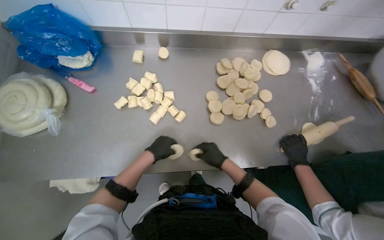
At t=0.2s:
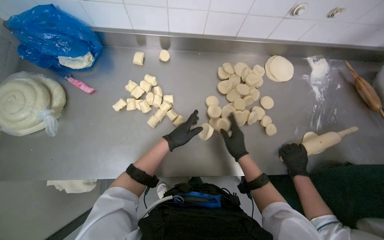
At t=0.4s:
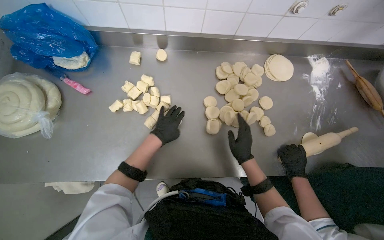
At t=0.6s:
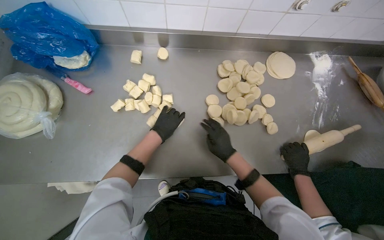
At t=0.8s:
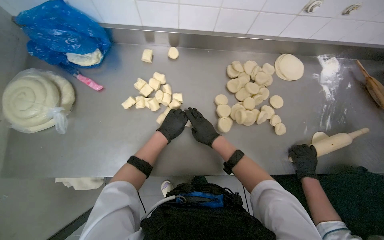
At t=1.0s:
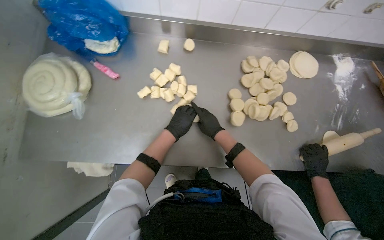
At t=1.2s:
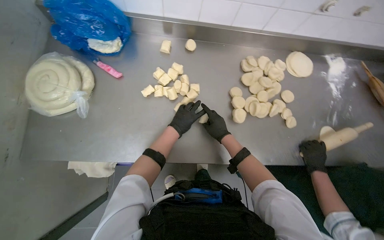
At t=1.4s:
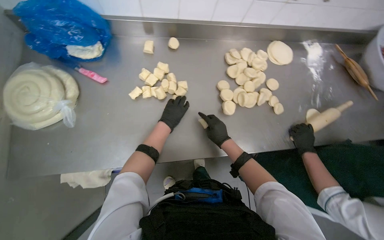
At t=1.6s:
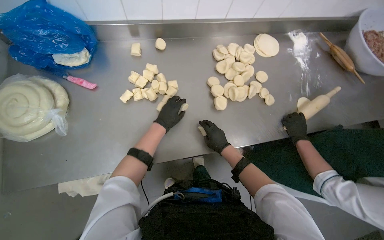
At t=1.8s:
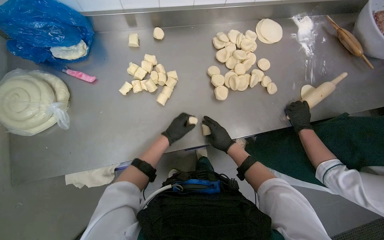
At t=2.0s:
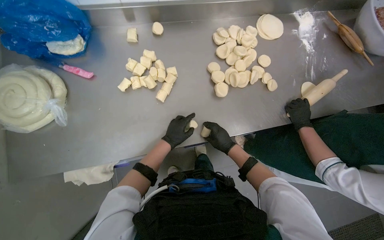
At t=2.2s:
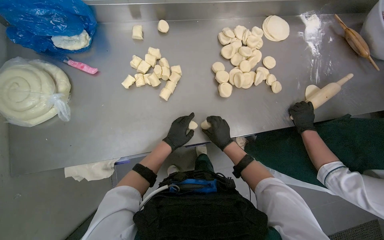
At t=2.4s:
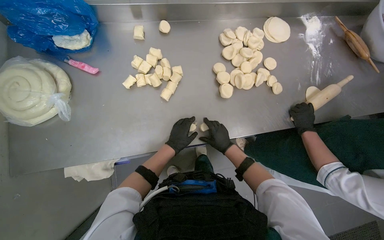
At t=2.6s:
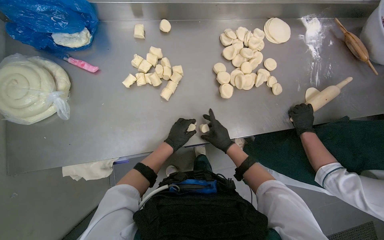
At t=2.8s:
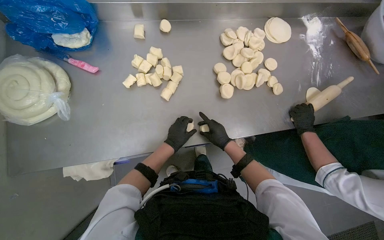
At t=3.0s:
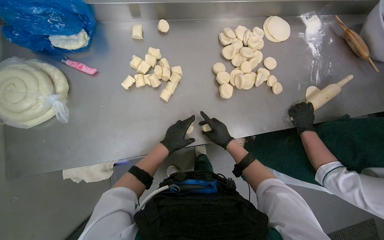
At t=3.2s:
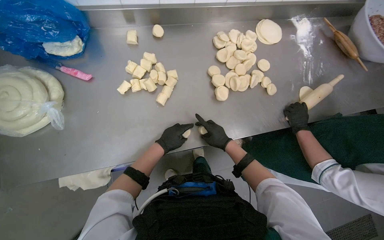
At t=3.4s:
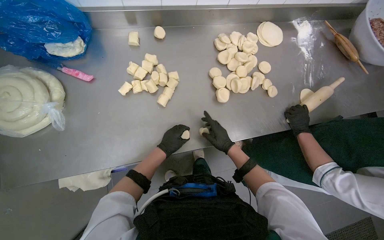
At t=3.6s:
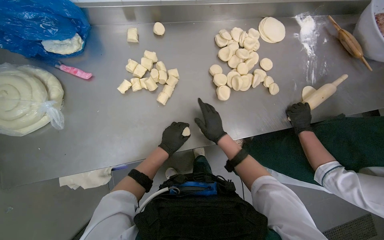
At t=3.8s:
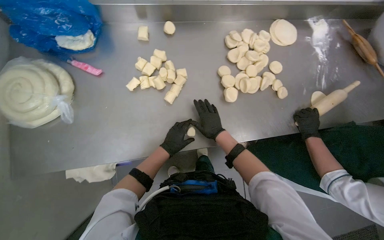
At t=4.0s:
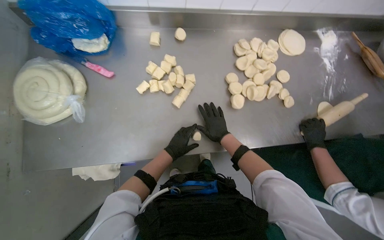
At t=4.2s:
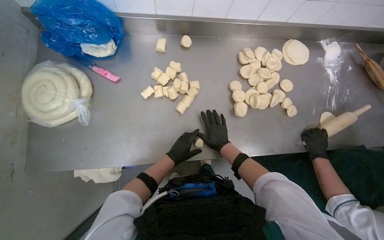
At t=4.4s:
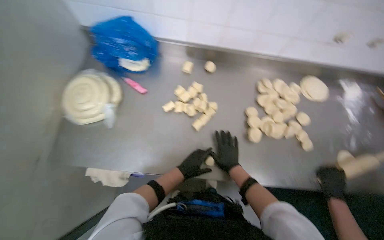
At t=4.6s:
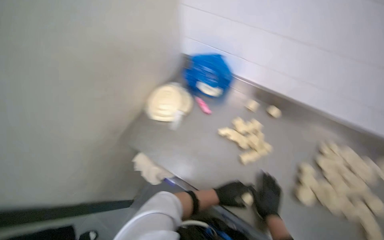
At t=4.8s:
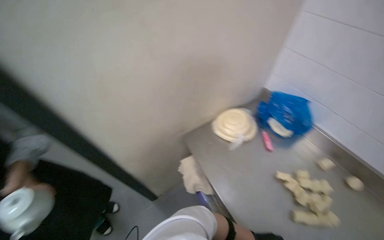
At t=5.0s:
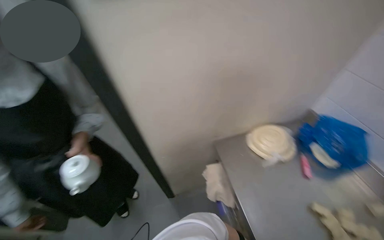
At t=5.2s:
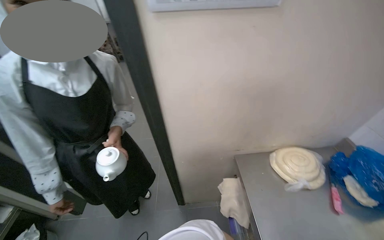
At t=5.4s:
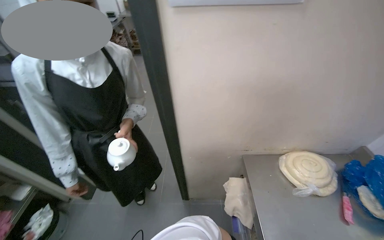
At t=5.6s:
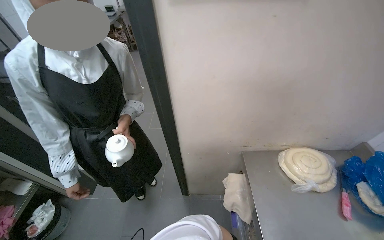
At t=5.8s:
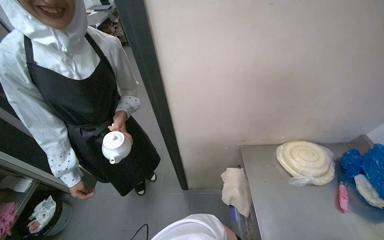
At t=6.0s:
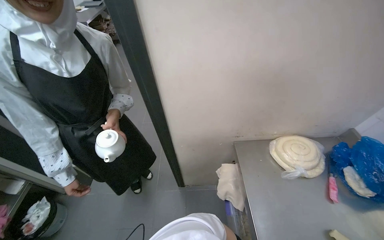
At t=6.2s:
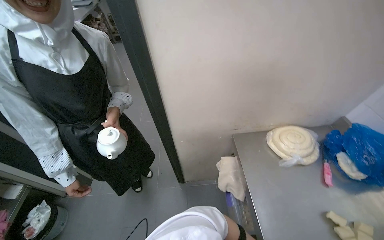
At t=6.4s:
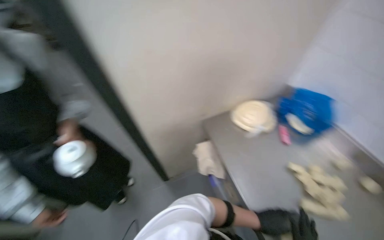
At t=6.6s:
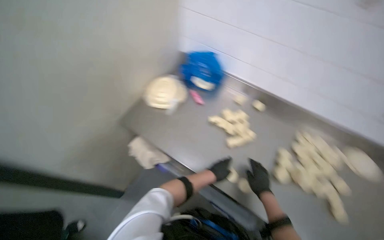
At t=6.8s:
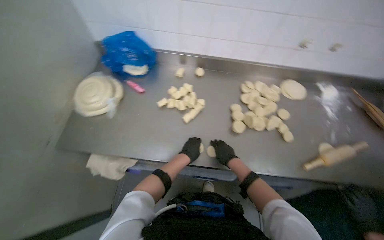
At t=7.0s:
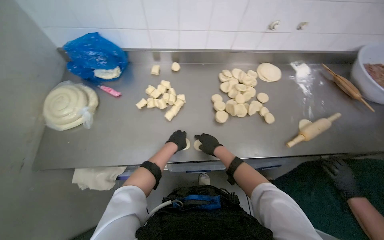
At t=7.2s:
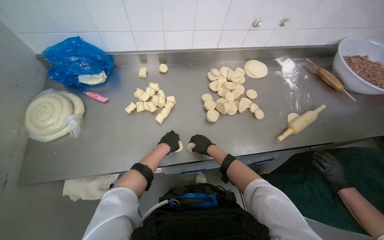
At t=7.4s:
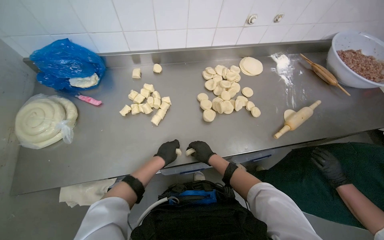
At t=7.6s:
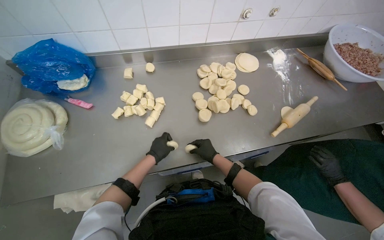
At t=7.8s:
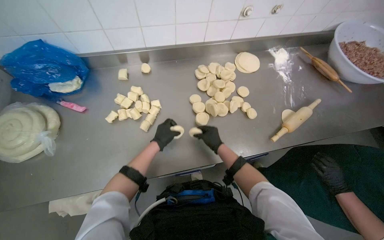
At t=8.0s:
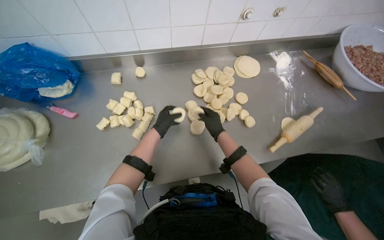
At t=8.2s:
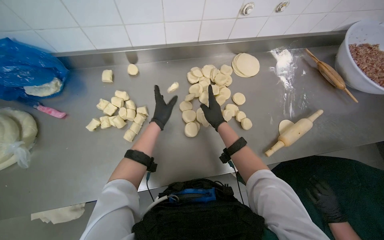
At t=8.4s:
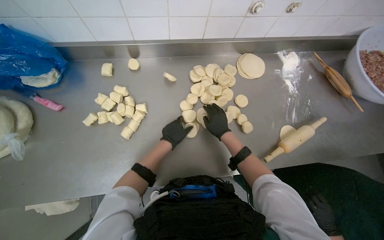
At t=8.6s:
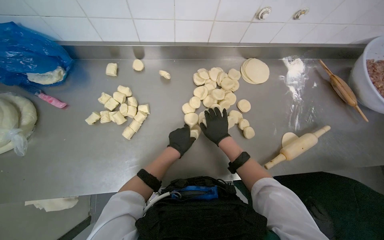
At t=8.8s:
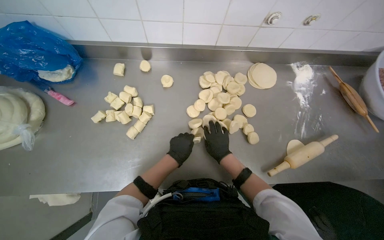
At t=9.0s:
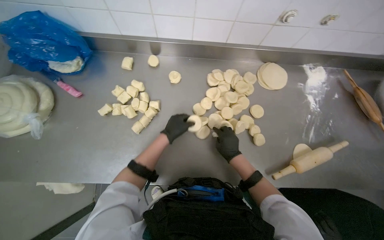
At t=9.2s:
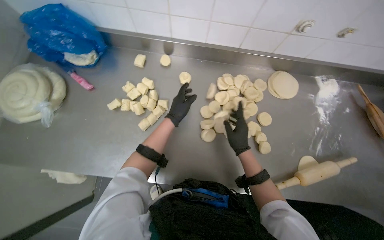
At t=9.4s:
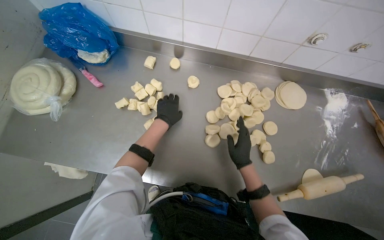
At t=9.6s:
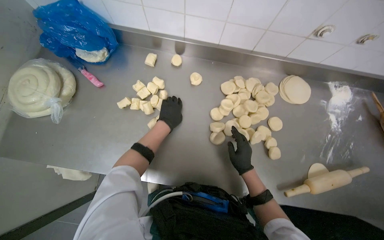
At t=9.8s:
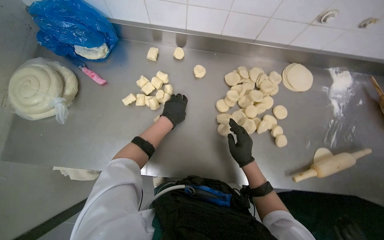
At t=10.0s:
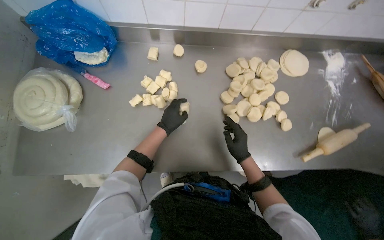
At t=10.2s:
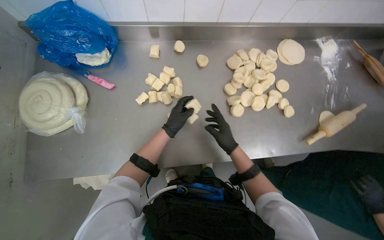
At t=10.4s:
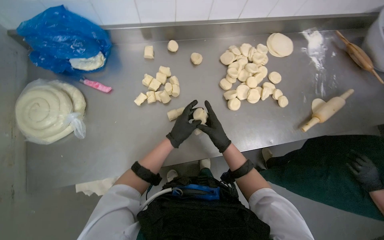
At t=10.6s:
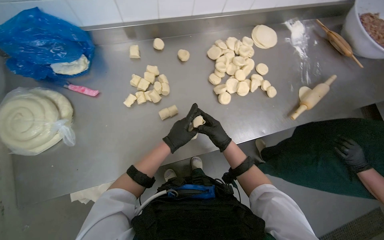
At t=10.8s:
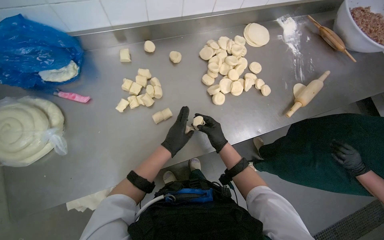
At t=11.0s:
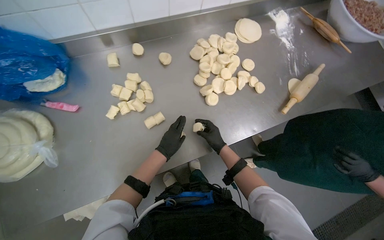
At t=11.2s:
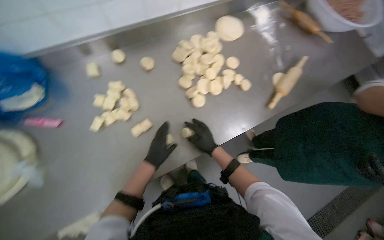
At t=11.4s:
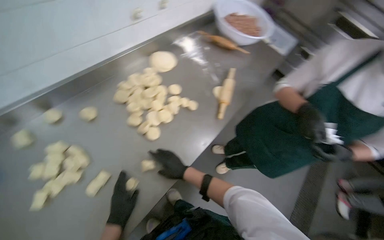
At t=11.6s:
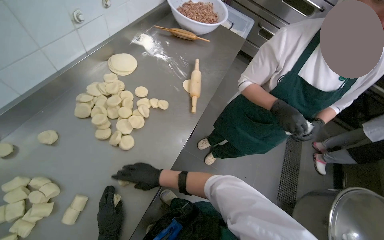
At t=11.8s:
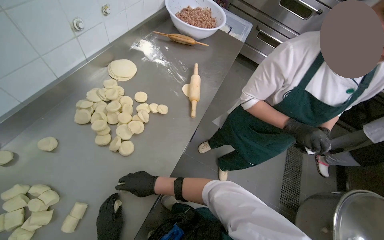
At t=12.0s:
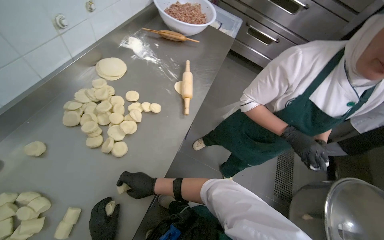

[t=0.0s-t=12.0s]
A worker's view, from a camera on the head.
Job: preparing food.
The whole recording: Shaping dough balls. The worker shapes small pieces of dough into balls on the metal table.
t=1.6s to t=3.0s: The left hand heads down the picture, covering some 10 cm.
t=4.4s to t=6.0s: The wearer looks about 80 degrees further to the left. The view tips upward by about 20 degrees.
t=6.0s to t=7.6s: The head rotates about 100 degrees to the right. The view tilts some 20 degrees downward.
t=7.6s to t=9.0s: The right hand heads to the right, covering roughly 10 cm, and travels up the picture and back again, some 20 cm each way. Meanwhile the left hand shifts about 20 cm up the picture and to the right.
t=10.4s to t=12.0s: The wearer's head swings some 55 degrees to the right.

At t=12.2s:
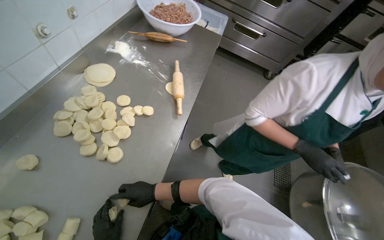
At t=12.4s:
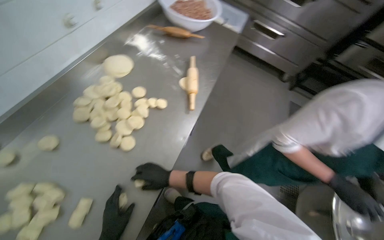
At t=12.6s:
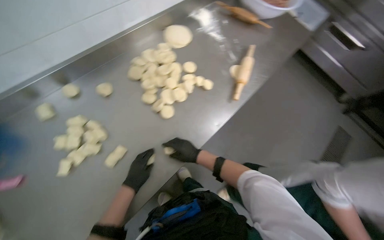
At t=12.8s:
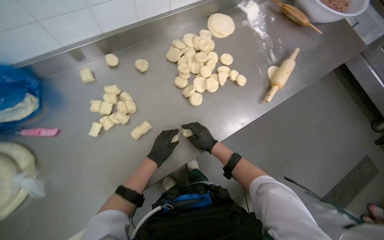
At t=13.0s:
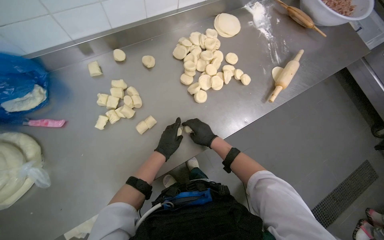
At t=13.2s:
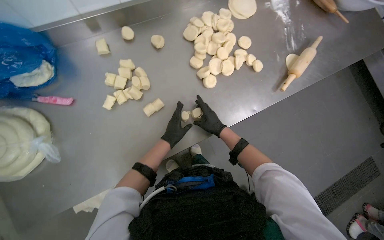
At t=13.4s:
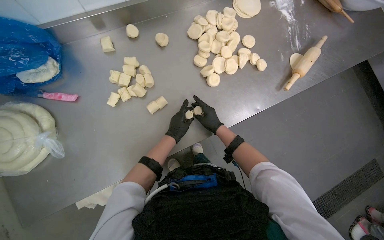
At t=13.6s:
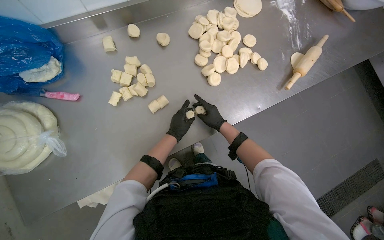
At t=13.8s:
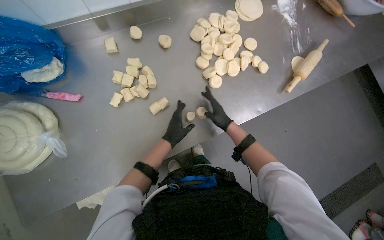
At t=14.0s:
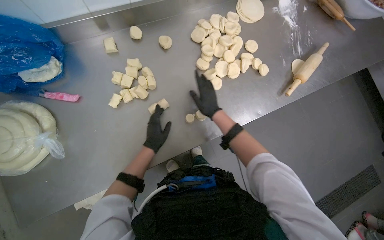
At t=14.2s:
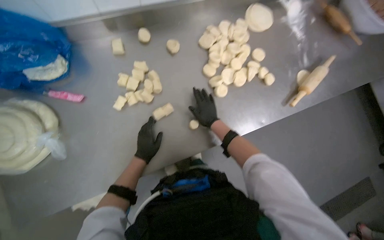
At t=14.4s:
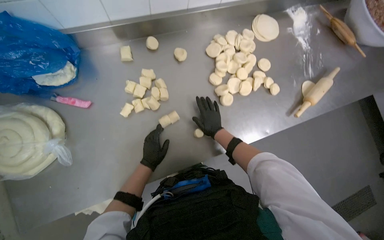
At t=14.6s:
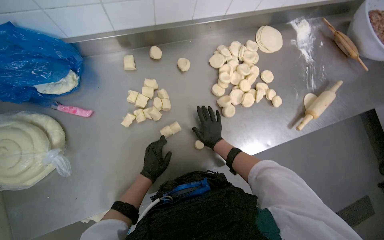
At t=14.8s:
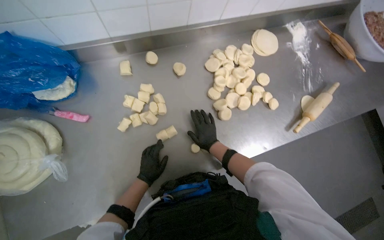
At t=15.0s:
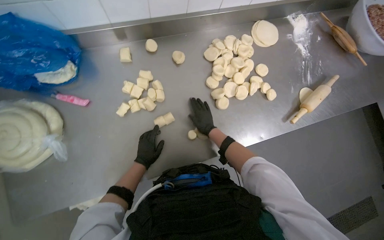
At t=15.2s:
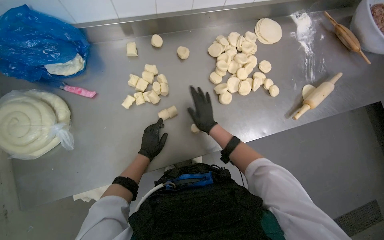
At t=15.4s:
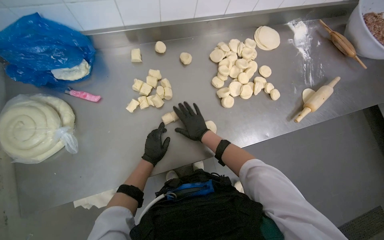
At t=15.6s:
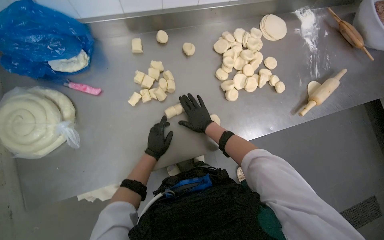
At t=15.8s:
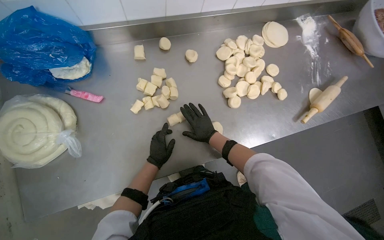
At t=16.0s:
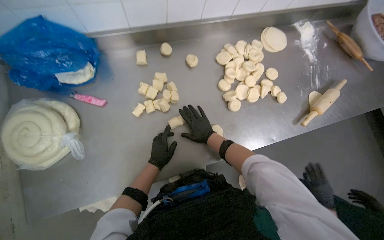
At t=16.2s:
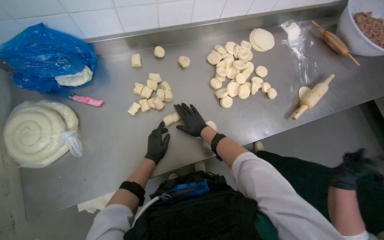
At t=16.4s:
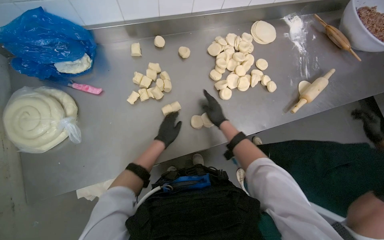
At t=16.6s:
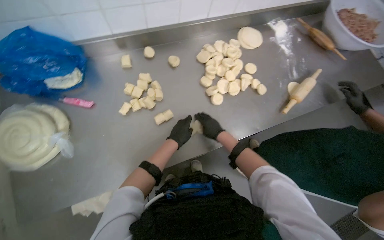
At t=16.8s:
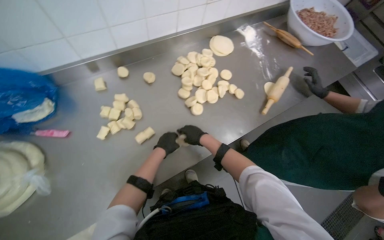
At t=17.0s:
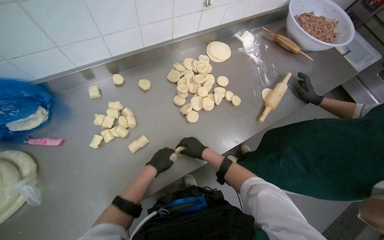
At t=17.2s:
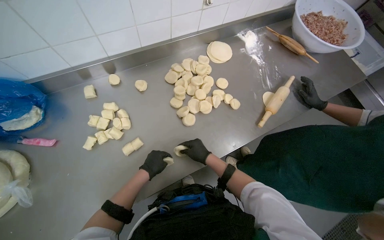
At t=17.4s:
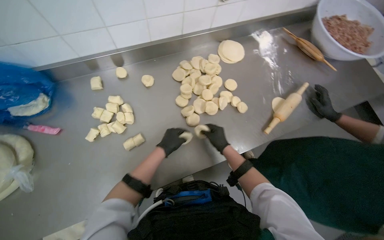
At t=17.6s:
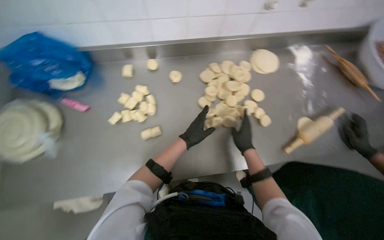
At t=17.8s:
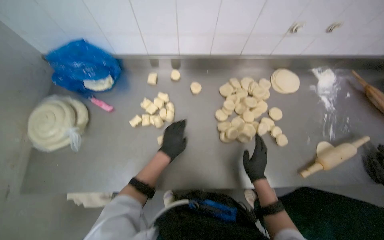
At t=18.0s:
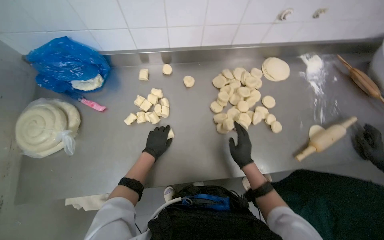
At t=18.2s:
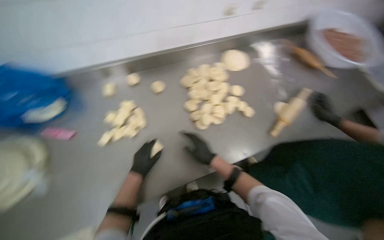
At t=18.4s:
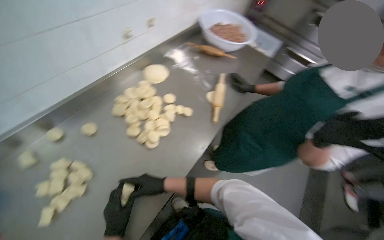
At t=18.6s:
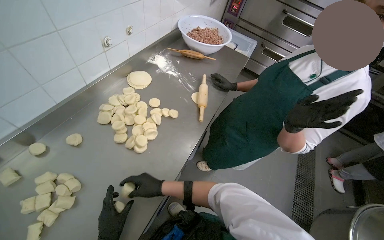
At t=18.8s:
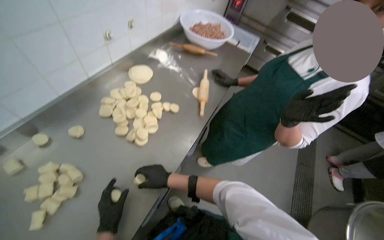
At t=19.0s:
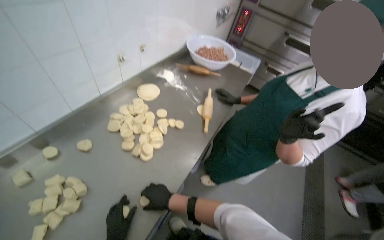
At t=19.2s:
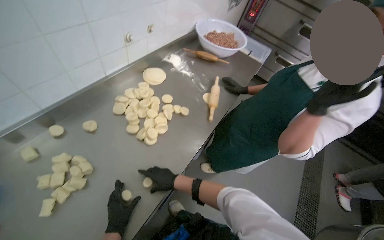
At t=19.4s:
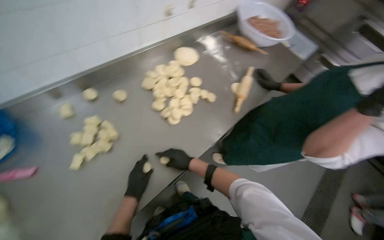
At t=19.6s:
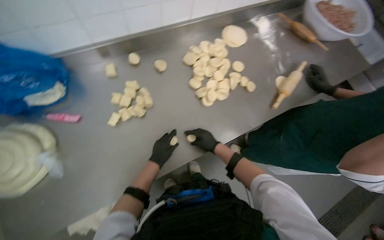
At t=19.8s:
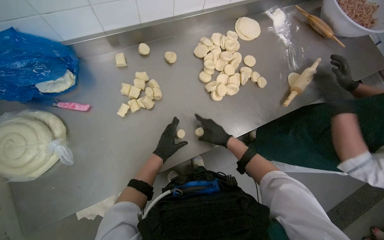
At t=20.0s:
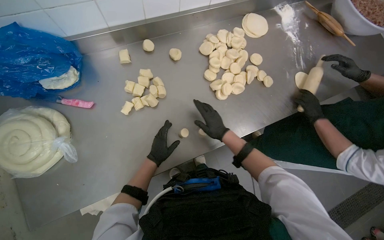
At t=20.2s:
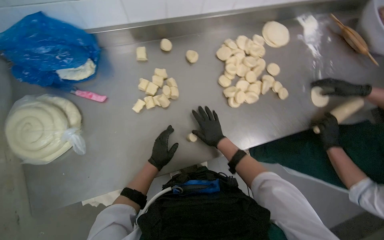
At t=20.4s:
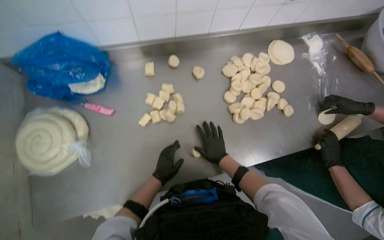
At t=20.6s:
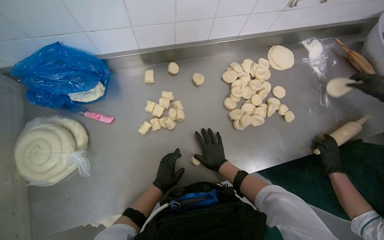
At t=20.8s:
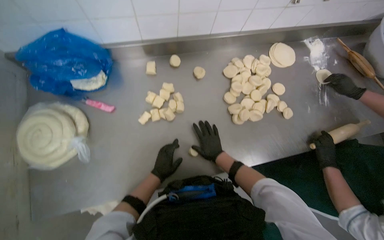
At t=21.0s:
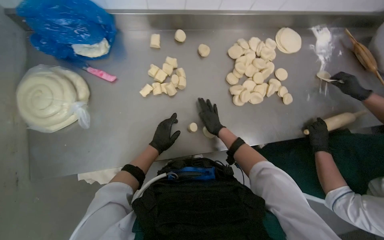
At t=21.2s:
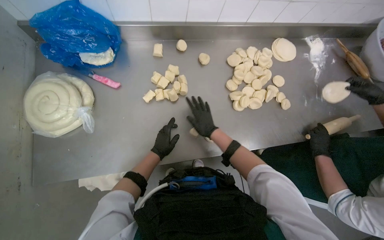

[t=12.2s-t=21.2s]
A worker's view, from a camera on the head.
Job: preparing food.
The whole recording: Shaping dough balls. The worker shapes small pieces of dough into balls on the metal table.
t=12.2s to t=13.8s: The wearer looks some 45 degrees further to the left.
t=13.8s to t=15.2s: Both hands travel together to the left, about 10 cm.
t=15.2s to t=16.6s: The left hand goes about 10 cm to the right.
t=16.6s to t=18.2s: The right hand moves approximately 15 cm to the right and comes back.
t=19.8s to t=21.2s: The right hand moves to the left, some 10 cm.
